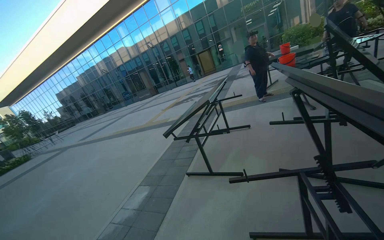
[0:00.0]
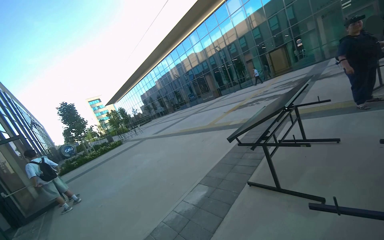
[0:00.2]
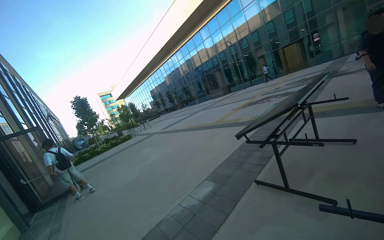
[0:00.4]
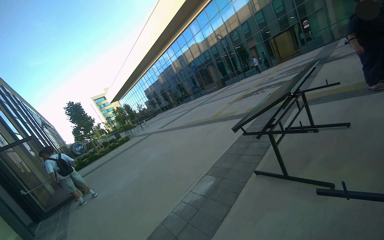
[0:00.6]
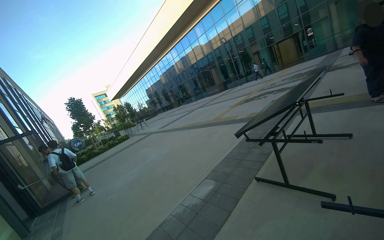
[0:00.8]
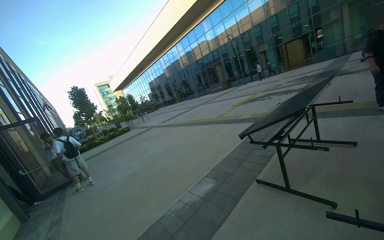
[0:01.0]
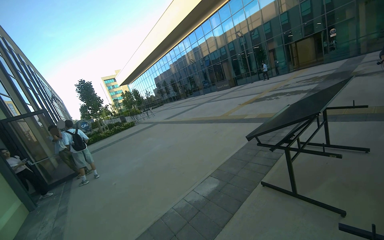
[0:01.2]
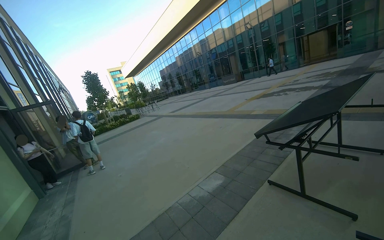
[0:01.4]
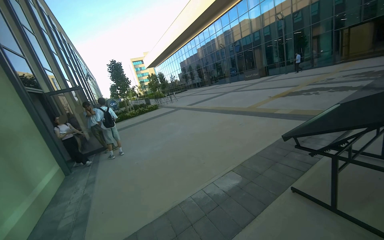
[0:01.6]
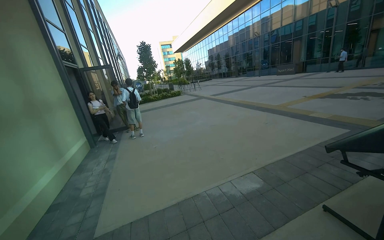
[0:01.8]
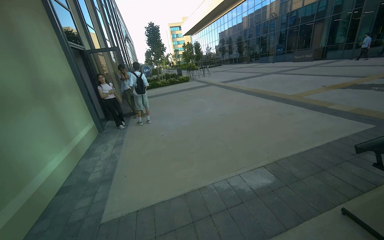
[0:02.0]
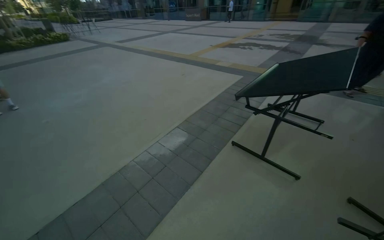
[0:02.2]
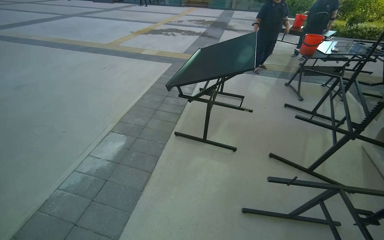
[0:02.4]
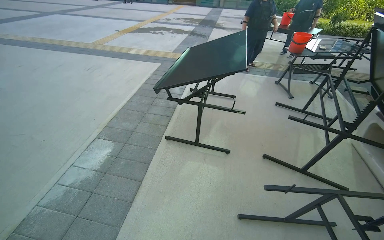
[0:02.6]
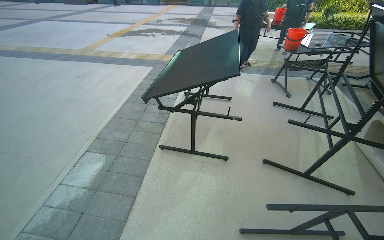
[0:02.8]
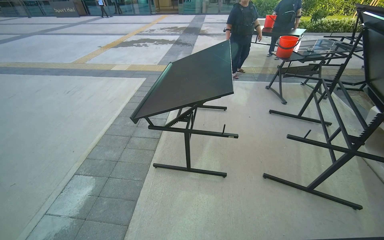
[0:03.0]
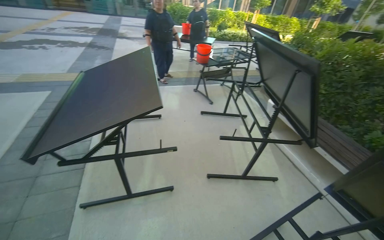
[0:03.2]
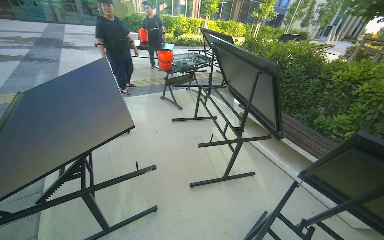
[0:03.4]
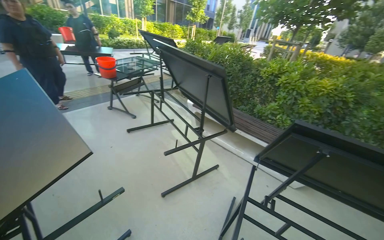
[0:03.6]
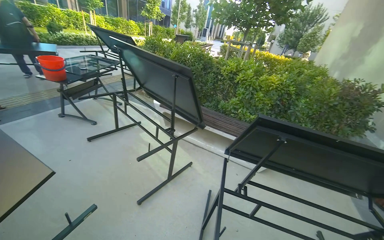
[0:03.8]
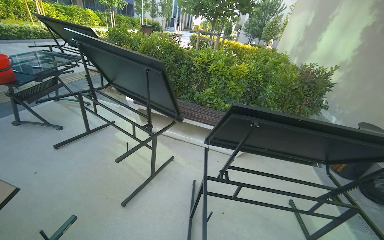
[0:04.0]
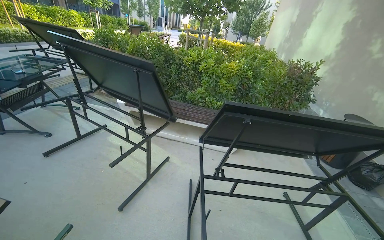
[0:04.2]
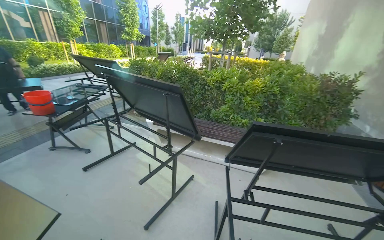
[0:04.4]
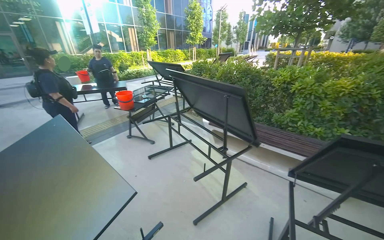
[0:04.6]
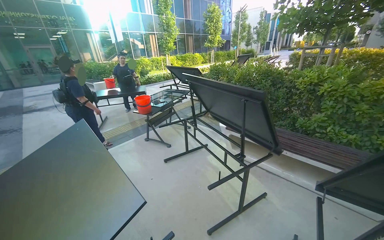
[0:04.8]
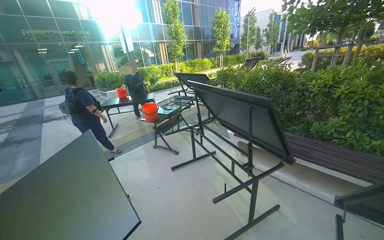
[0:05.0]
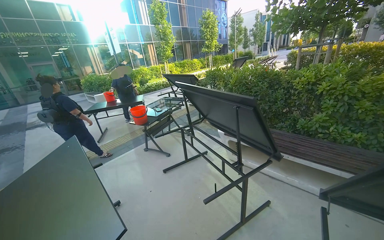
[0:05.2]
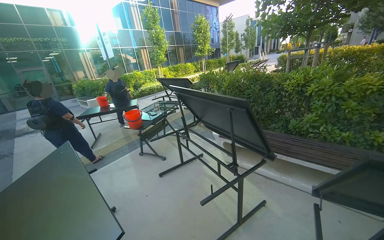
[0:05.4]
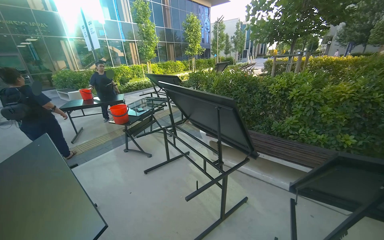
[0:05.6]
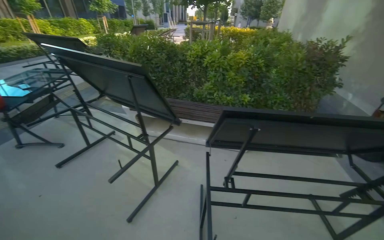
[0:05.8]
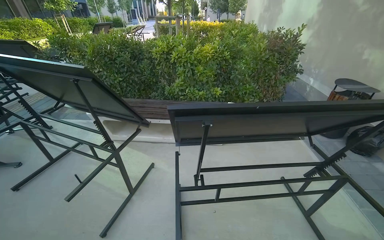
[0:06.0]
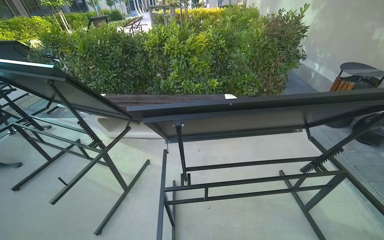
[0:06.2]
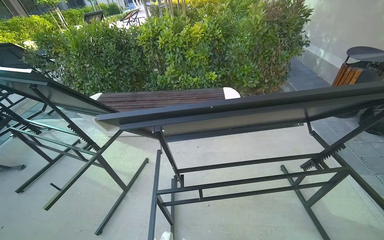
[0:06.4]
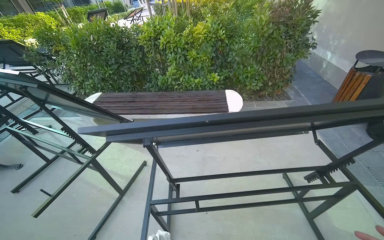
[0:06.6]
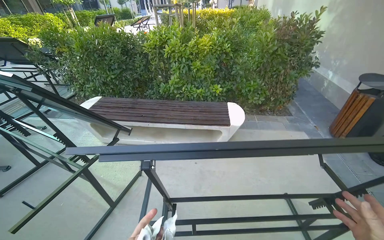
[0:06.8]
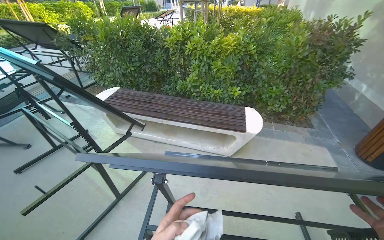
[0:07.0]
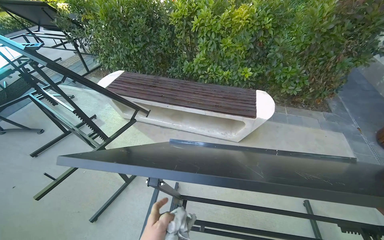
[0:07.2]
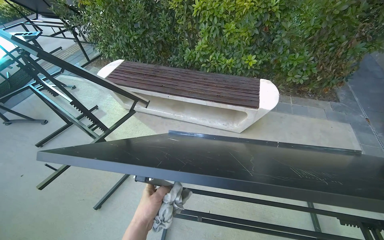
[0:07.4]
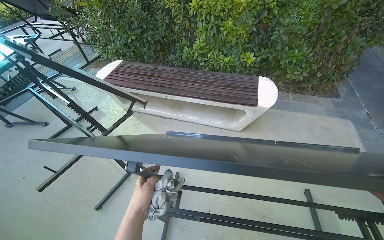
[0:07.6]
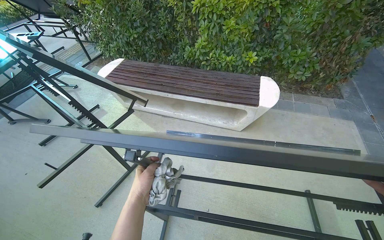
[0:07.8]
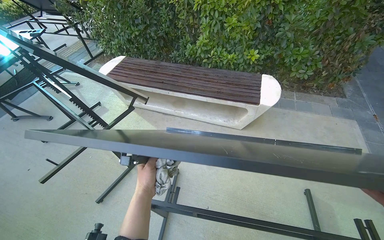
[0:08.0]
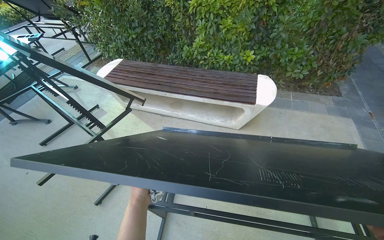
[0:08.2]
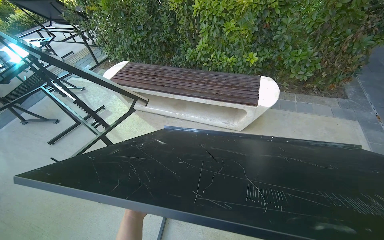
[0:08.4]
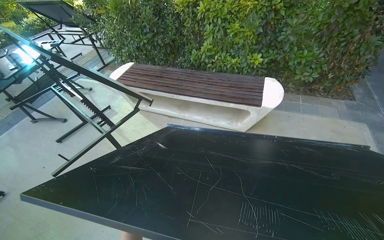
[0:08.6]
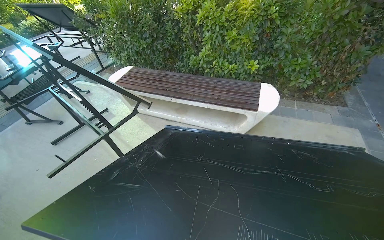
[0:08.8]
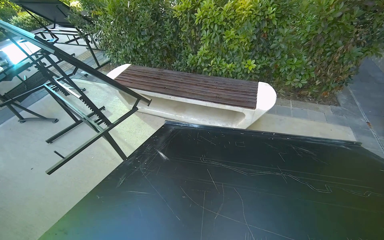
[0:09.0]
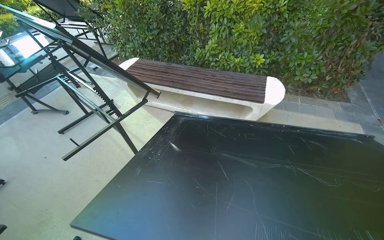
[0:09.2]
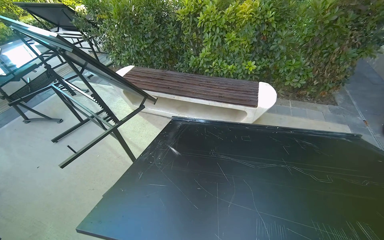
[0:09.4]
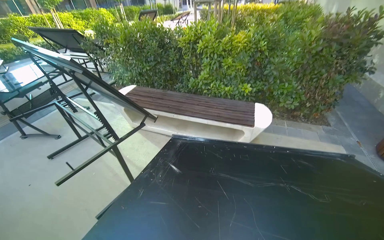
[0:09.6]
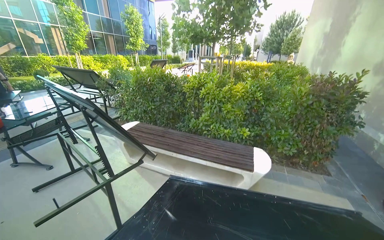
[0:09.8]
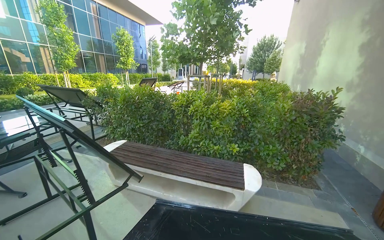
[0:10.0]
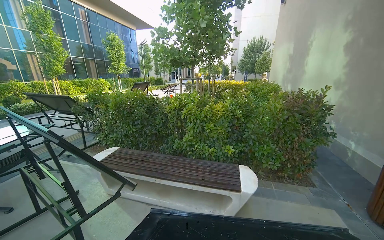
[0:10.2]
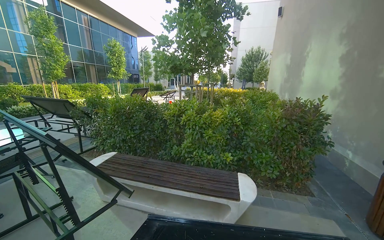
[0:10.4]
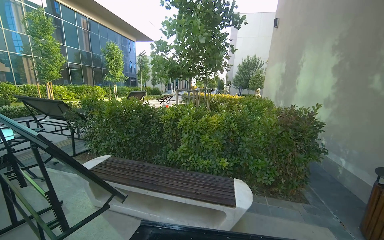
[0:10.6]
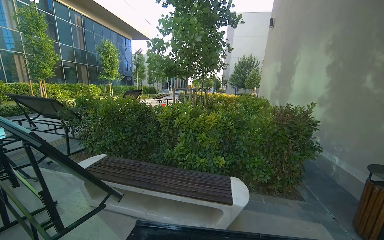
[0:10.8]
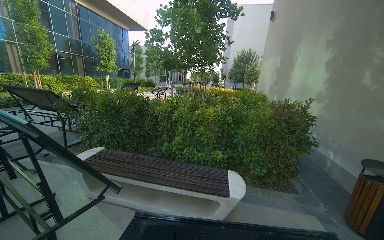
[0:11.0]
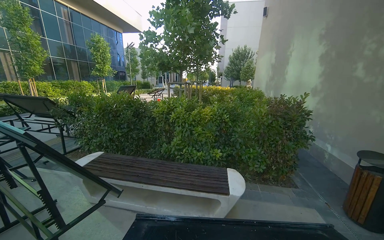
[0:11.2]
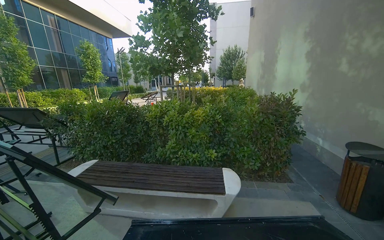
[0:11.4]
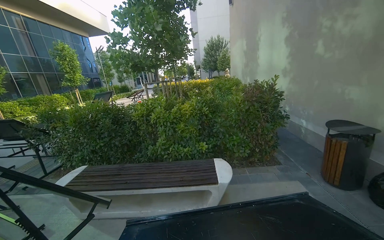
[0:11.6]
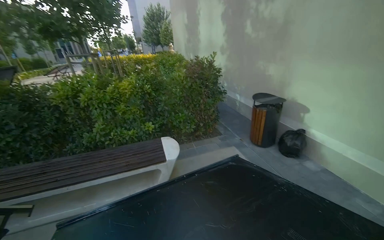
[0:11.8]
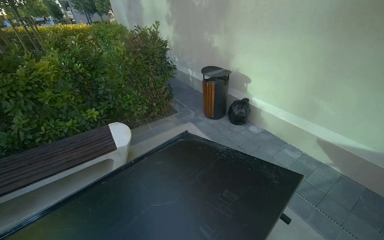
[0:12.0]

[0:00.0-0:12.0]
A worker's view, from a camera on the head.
Job: wiping surfaces.
The whole recording: Wiping outdoor table frame. The worker wipes the frames of several outdoor tables with a cloth.
0:00.0 to 0:01.6: The wearer's head swings approximately 40 degrees to the left.
0:01.6 to 0:03.0: The camera travels approximately 70 cm. The wearer's head swings about 55 degrees to the right. The view tips downward by about 25 degrees.
0:03.0 to 0:04.4: The wearer's head swings some 80 degrees to the right.
0:06.0 to 0:07.6: The camera travels approximately 50 cm. The camera pitches downward, by about 15 degrees.
0:09.0 to 0:10.4: The camera pitches upward, by some 30 degrees.
0:10.4 to 0:12.0: The wearer's head swings about 50 degrees to the right. The camera pitches downward, by approximately 20 degrees.

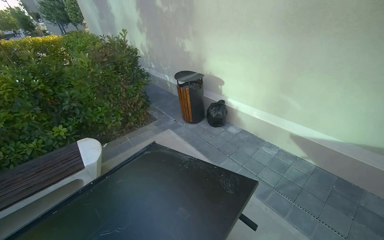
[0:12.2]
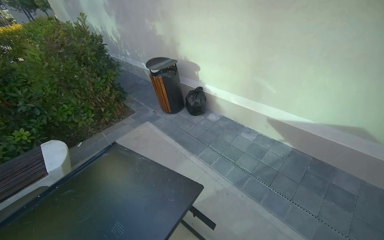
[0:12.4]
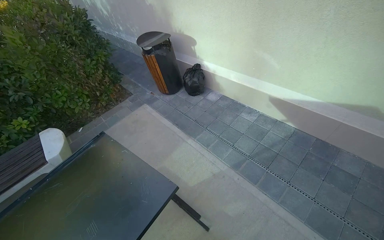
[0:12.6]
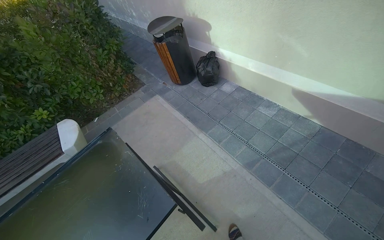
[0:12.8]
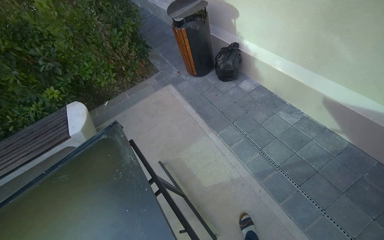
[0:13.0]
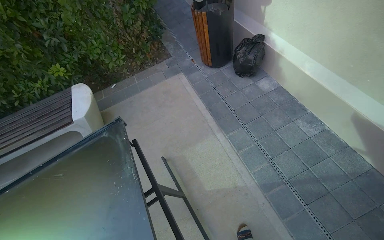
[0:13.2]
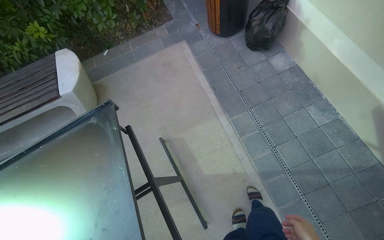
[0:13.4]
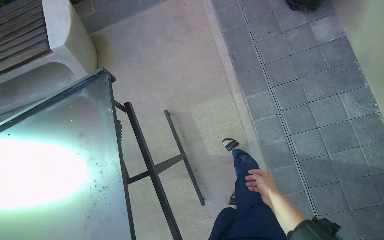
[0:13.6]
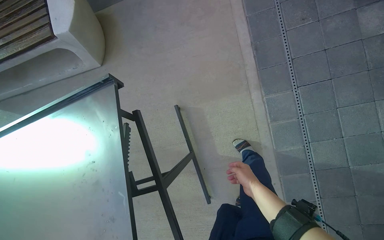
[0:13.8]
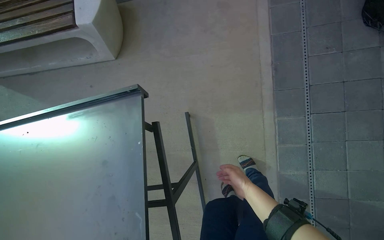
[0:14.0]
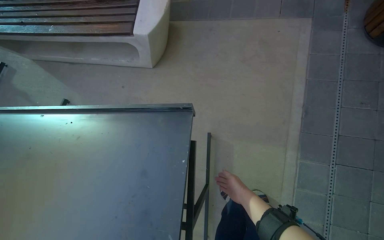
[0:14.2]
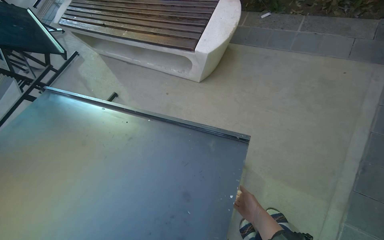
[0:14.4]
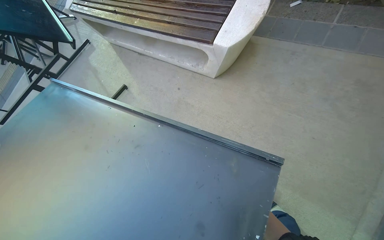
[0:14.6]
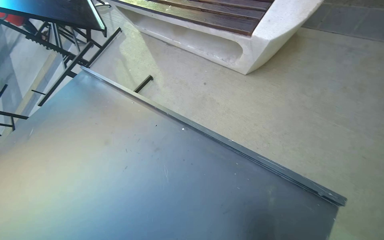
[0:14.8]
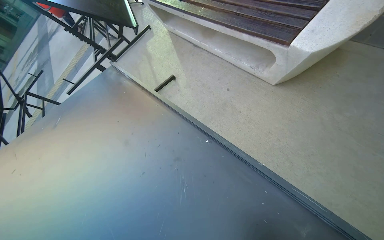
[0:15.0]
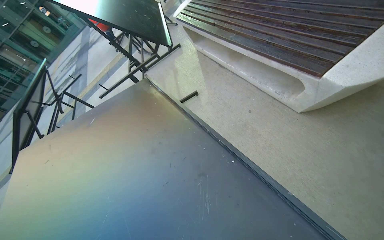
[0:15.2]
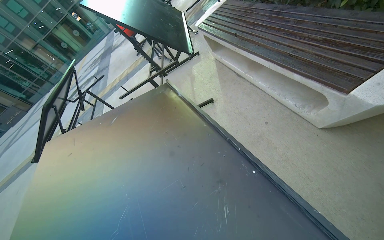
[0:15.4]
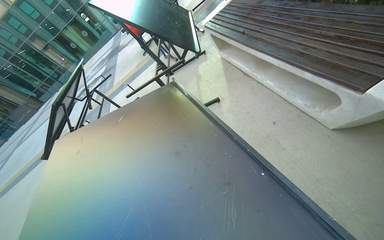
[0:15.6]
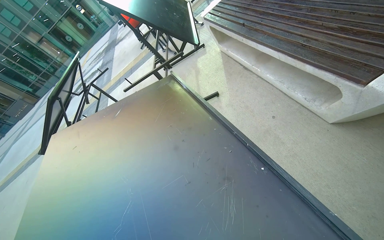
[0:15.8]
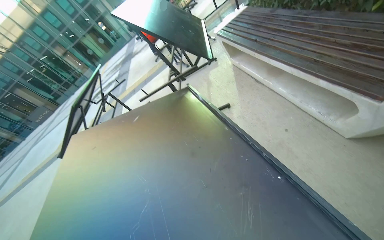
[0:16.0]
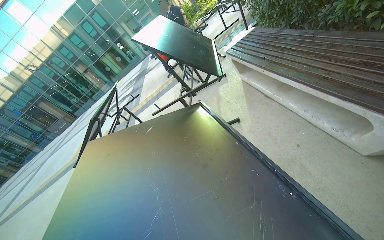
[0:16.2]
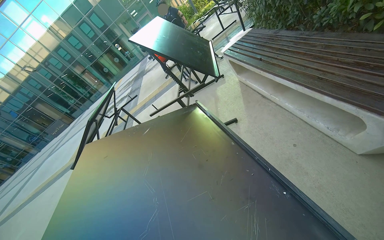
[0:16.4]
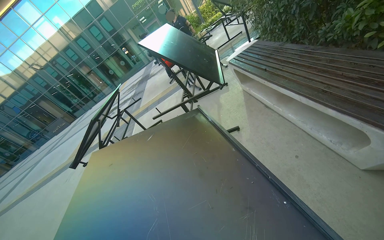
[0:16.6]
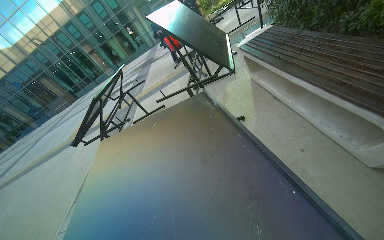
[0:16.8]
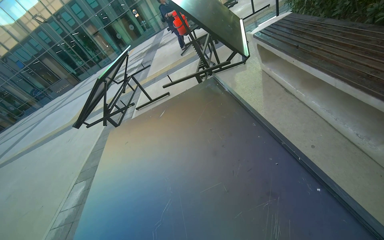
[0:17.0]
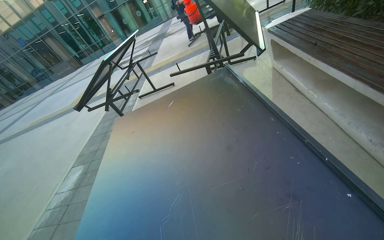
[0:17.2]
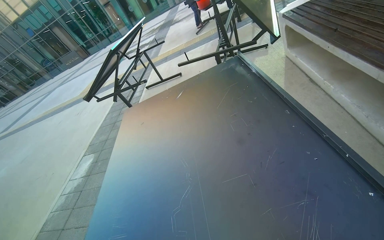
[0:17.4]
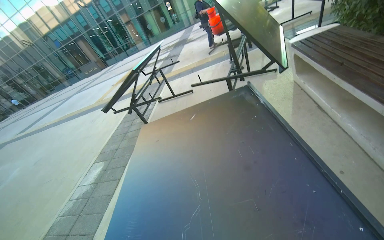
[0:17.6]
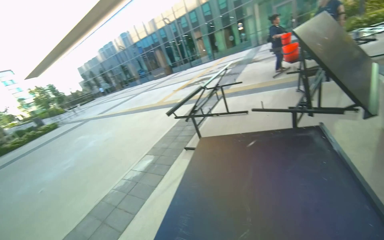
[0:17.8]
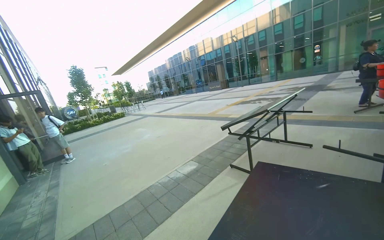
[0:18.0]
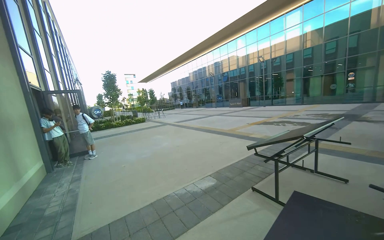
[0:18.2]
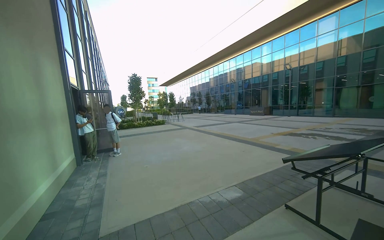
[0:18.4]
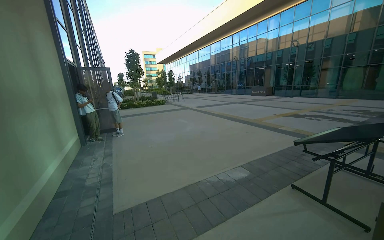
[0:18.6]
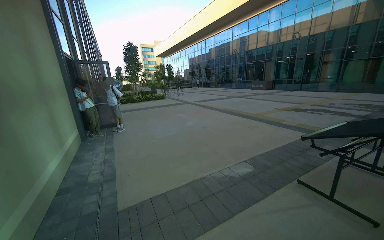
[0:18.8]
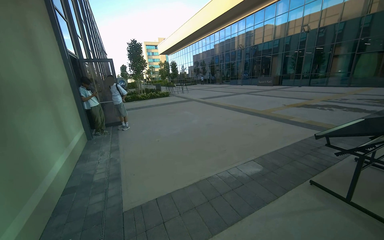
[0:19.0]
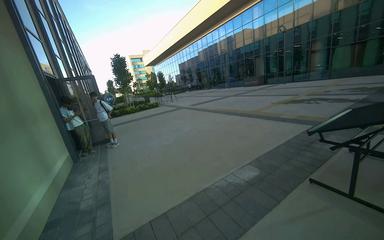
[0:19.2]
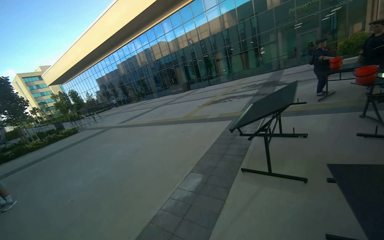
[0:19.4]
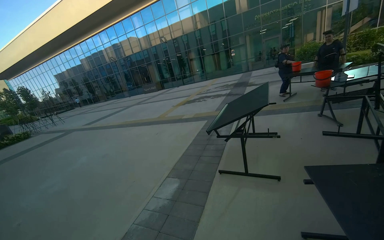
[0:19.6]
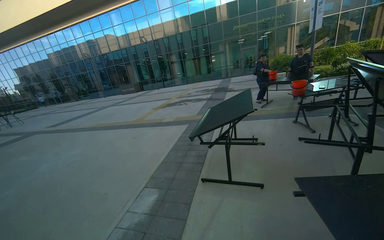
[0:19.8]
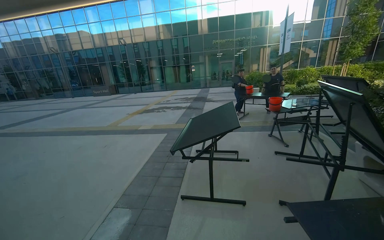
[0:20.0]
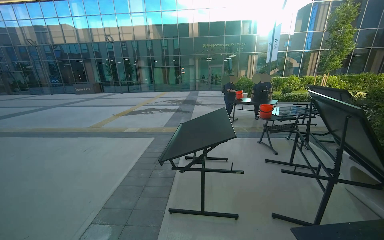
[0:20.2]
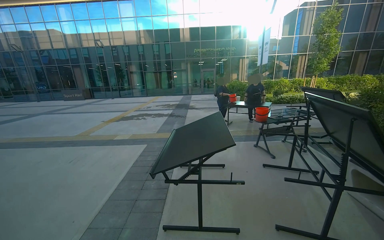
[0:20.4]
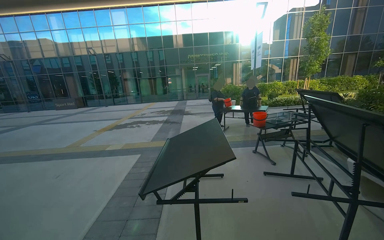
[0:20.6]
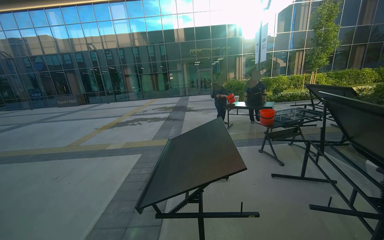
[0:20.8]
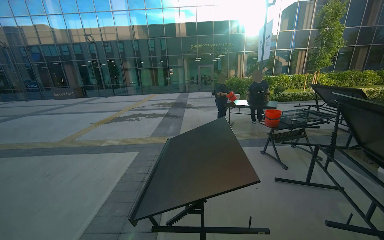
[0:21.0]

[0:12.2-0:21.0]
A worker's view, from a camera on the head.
Job: wiping surfaces.
The whole recording: Wiping outdoor table frame. The worker wipes the frames of several outdoor tables with a cloth.
0:12.2 to 0:13.6: The head travels roughly 90 cm. The head rotates about 20 degrees to the left. The view tilts roughly 55 degrees downward.
0:13.6 to 0:15.2: The wearer moves roughly 70 cm. The wearer looks about 70 degrees further to the left.
0:15.2 to 0:16.6: The wearer looks approximately 15 degrees further to the left. The view tilts roughly 10 degrees upward.
0:16.6 to 0:18.0: The camera travels roughly 40 cm. The head turns to the left by about 60 degrees.
0:18.0 to 0:19.6: The head travels some 80 cm. The camera sweeps to the right, by about 25 degrees.
0:19.6 to 0:21.0: The camera is carried approximately 1 m. The view pans to the right by approximately 25 degrees.
